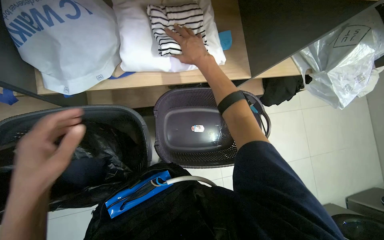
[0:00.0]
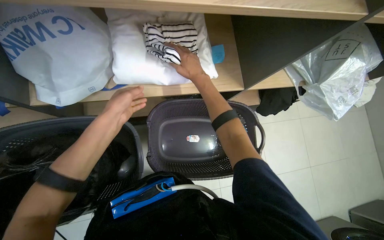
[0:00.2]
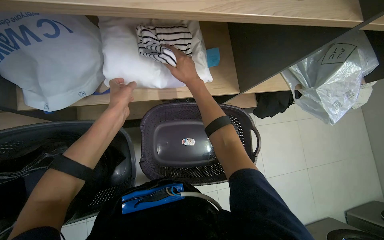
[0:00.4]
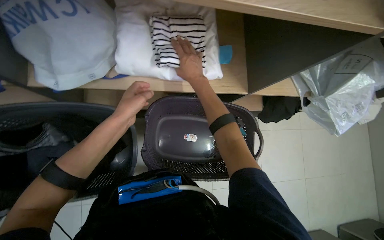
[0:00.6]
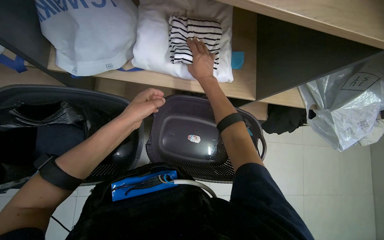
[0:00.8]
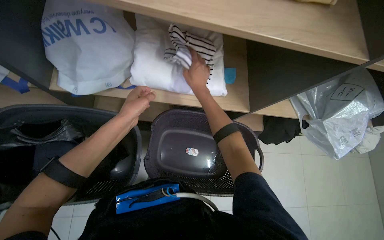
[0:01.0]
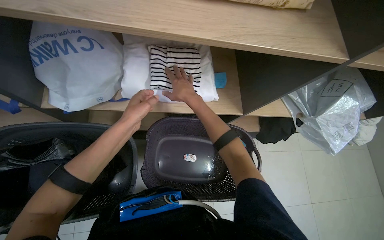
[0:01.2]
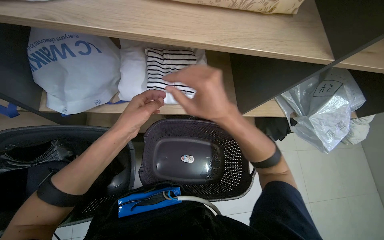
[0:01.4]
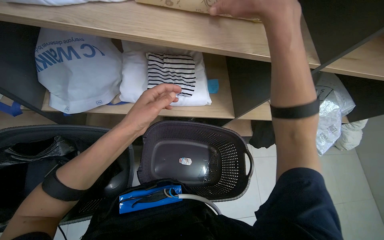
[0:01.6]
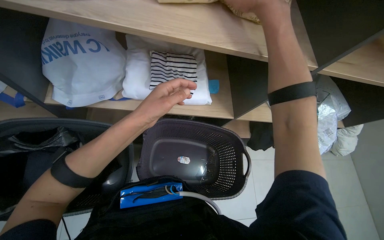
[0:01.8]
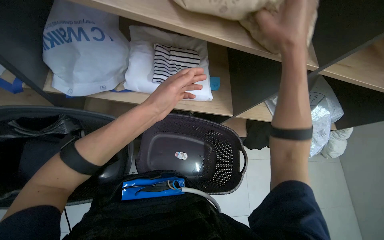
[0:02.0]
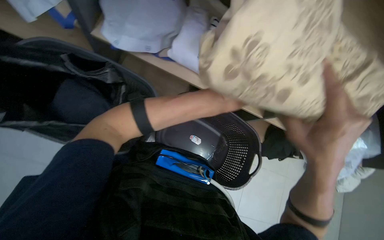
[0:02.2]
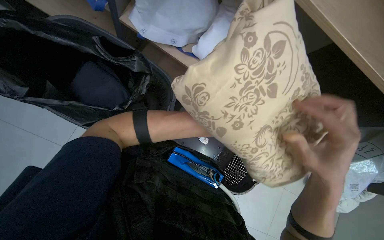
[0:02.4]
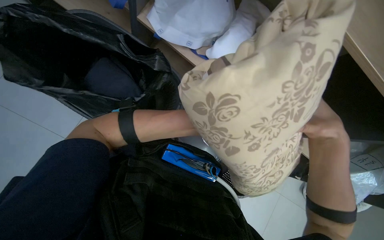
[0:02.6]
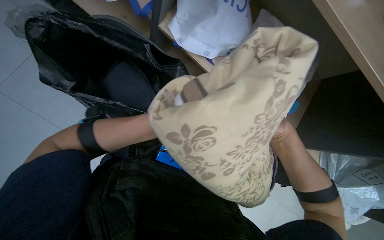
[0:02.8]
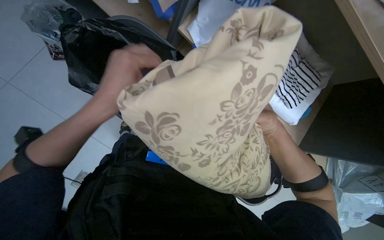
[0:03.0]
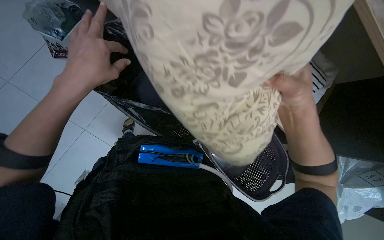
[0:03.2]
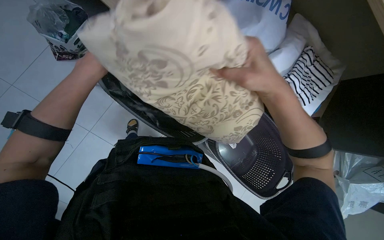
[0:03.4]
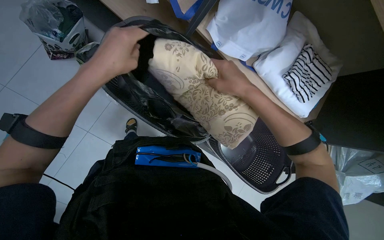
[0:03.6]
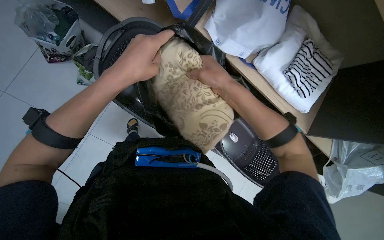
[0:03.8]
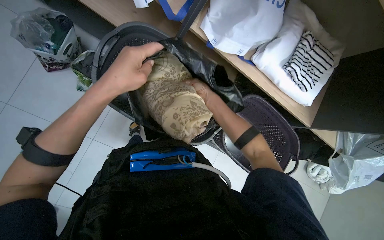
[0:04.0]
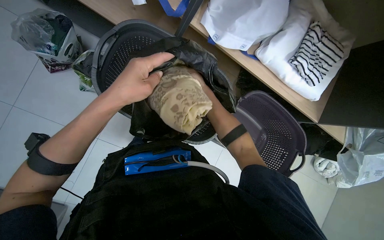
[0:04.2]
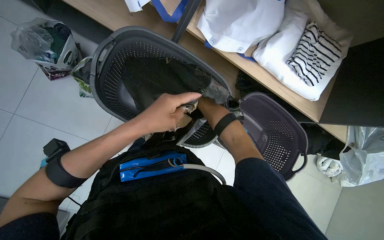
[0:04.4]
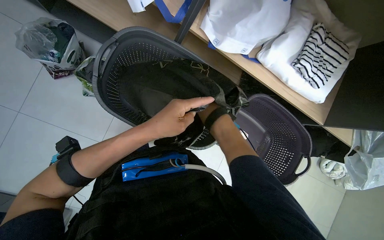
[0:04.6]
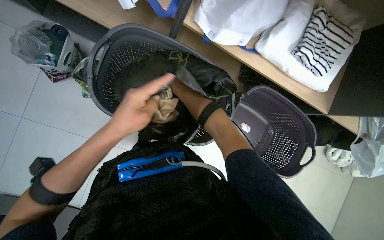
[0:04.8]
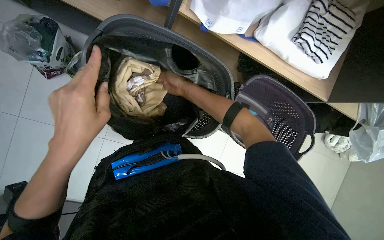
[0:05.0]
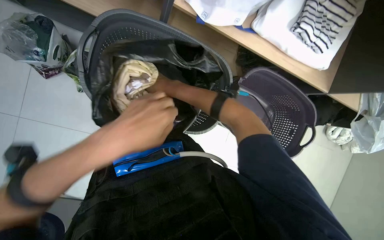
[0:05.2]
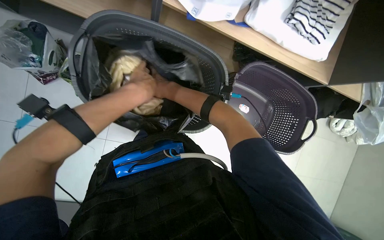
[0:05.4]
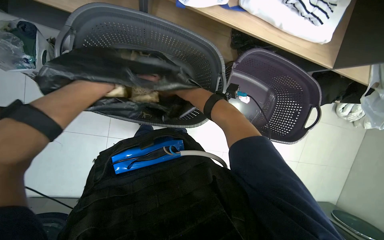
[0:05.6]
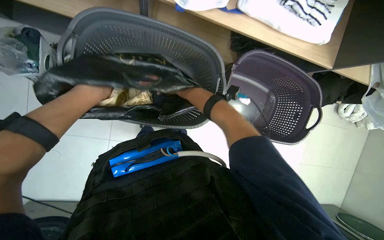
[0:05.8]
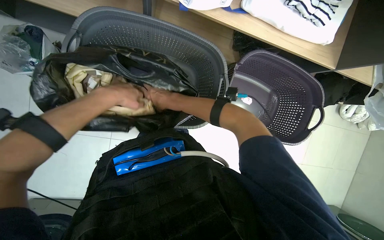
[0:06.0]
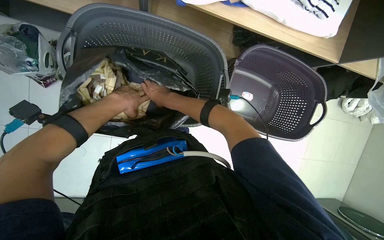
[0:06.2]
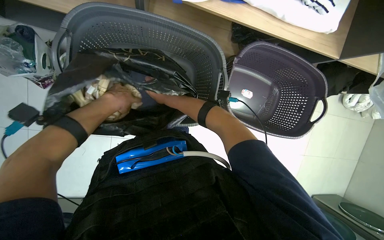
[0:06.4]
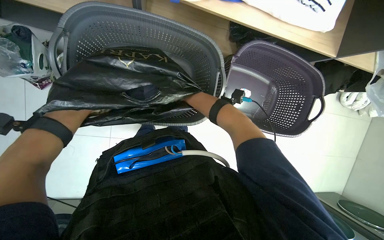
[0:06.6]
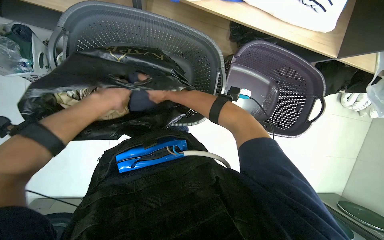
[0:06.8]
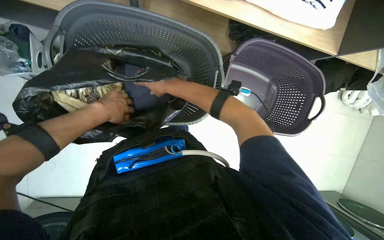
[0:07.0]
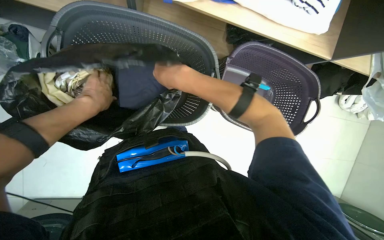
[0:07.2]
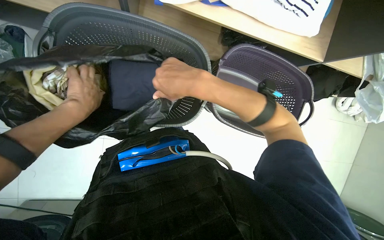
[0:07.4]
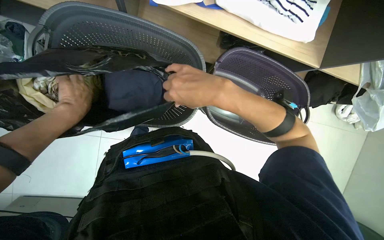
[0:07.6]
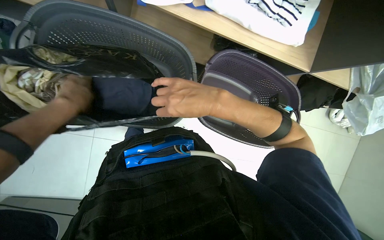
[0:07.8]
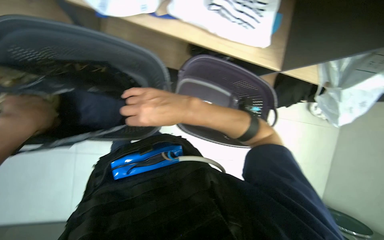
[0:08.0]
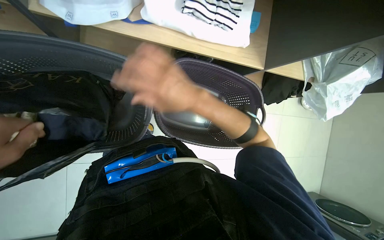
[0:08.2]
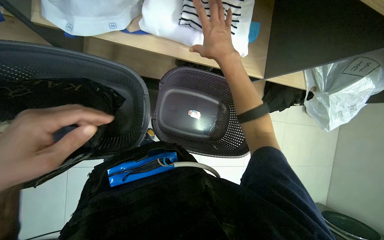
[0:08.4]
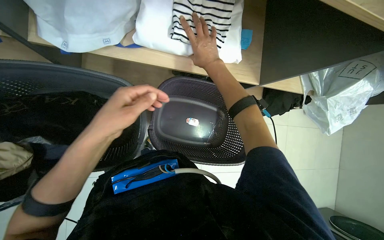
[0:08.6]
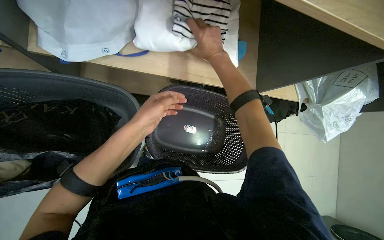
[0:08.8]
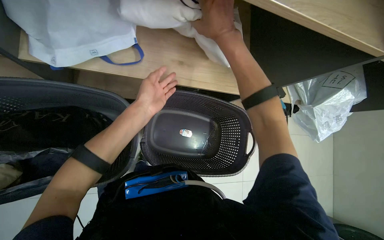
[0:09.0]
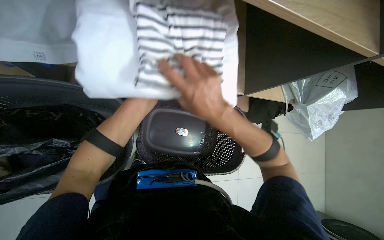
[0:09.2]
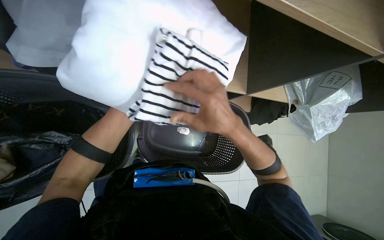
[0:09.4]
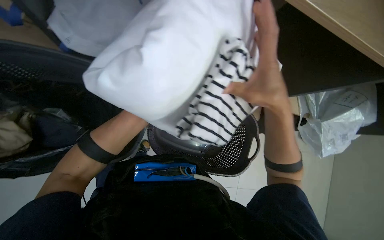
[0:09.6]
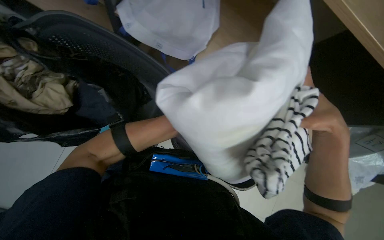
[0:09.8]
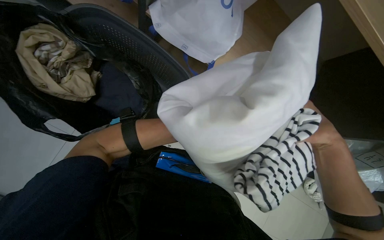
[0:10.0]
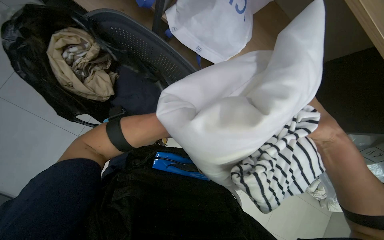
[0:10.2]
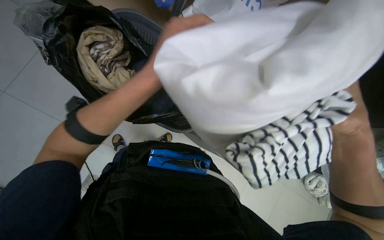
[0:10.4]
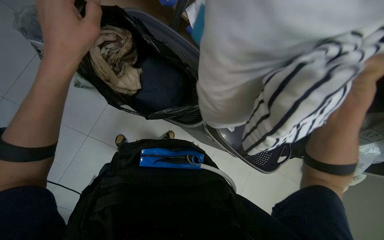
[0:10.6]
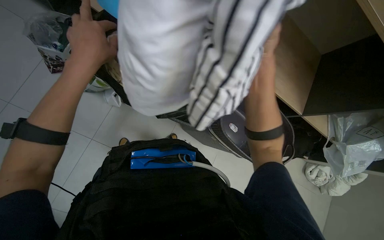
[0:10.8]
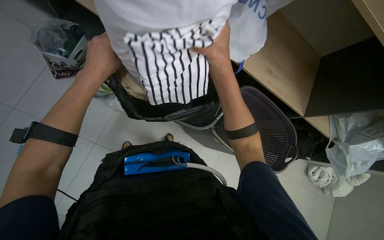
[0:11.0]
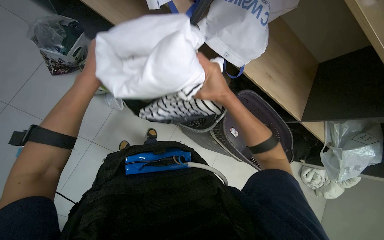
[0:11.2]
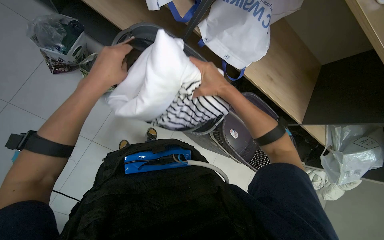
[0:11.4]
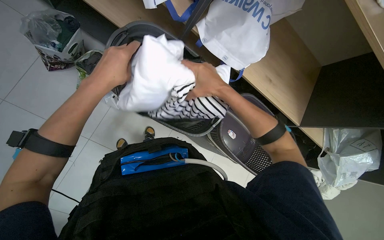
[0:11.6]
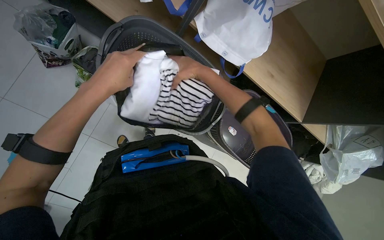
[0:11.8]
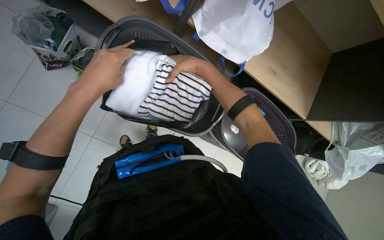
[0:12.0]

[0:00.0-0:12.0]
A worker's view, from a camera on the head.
Job: managing laundry.
The whole recording: Packing clothes into a bag. The worker transfers folded clothes from a basket and shelf into a black bag.
0:00.0 to 0:01.6: The view tilts approximately 15 degrees upward. The right hand goes approximately 30 cm nearer to the camera and to the right. Meanwhile the left hand is displaced to the right and up the picture by approximately 25 cm.
0:01.6 to 0:03.0: The scene rotates clockwise by approximately 40 degrees.
0:06.0 to 0:07.6: The right hand moves to the right and nearer to the camera, about 25 cm.
0:07.6 to 0:09.0: The right hand heads up the picture, covering about 20 cm, and reaches about 15 cm farther from the camera, then returns.
0:09.0 to 0:10.4: The scene turns some 30 degrees clockwise in the picture.
0:10.4 to 0:12.0: The left hand goes roughly 10 cm to the left.

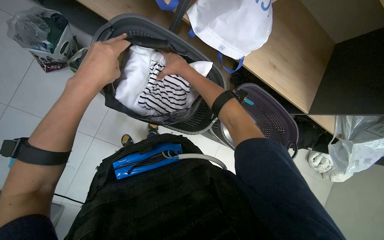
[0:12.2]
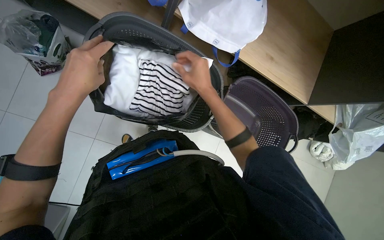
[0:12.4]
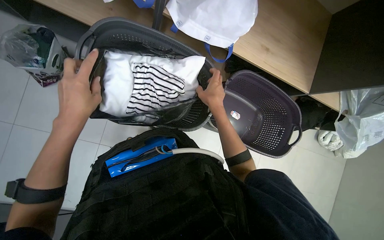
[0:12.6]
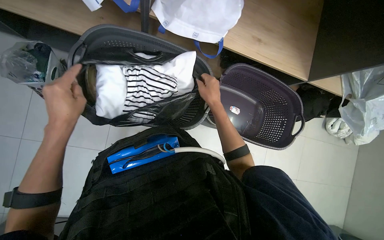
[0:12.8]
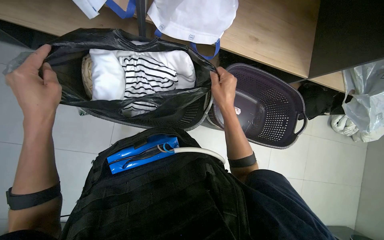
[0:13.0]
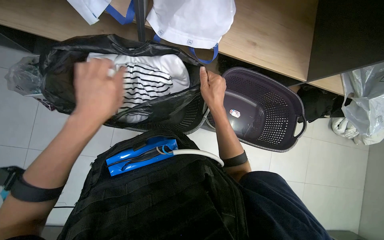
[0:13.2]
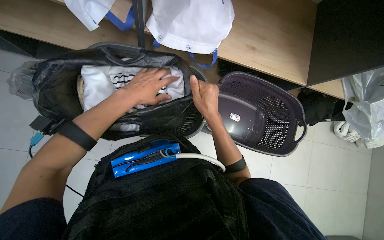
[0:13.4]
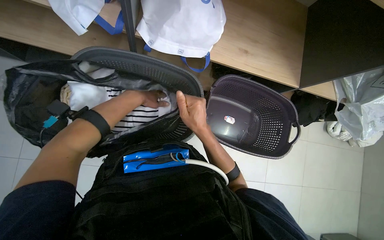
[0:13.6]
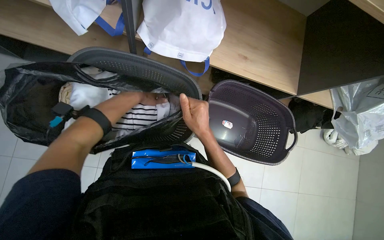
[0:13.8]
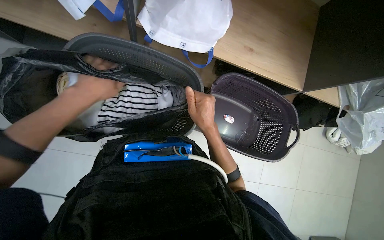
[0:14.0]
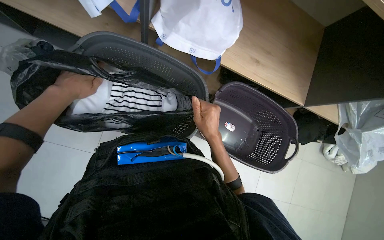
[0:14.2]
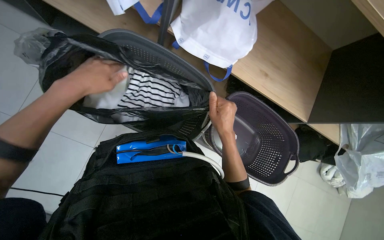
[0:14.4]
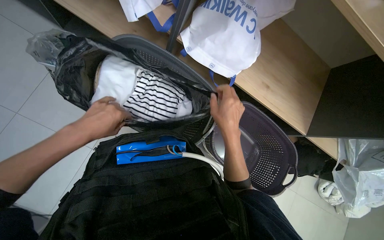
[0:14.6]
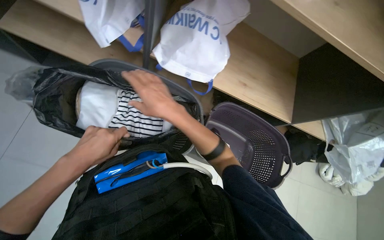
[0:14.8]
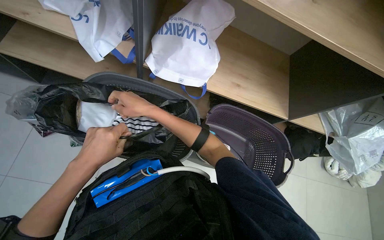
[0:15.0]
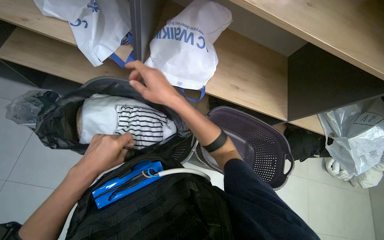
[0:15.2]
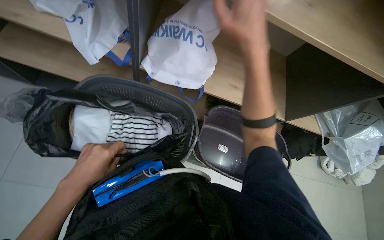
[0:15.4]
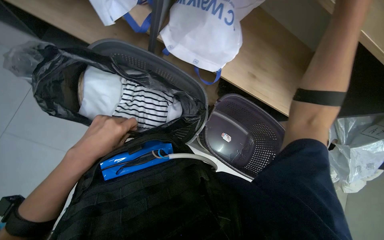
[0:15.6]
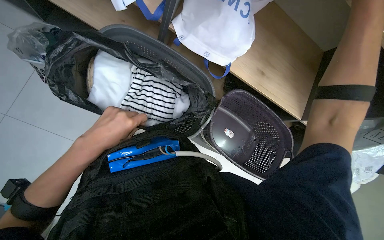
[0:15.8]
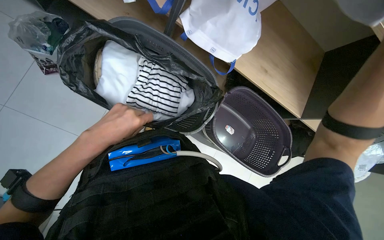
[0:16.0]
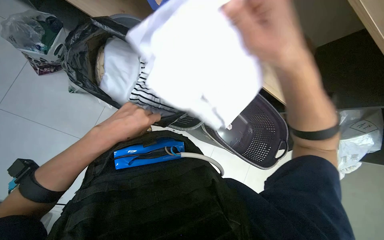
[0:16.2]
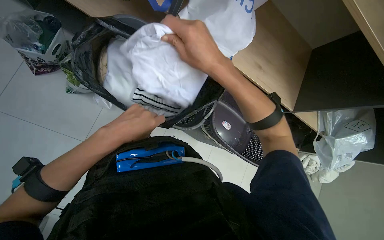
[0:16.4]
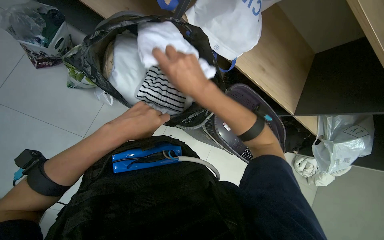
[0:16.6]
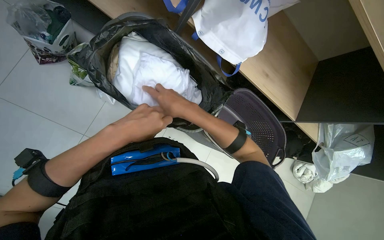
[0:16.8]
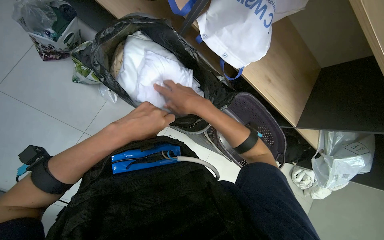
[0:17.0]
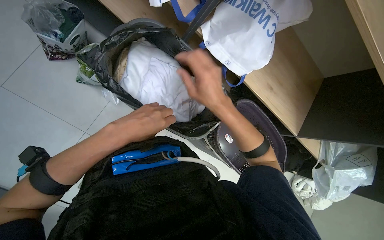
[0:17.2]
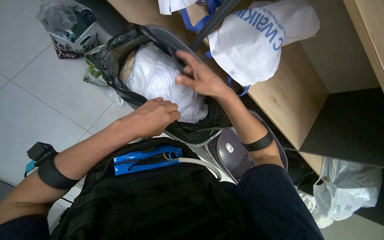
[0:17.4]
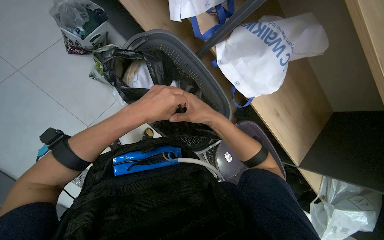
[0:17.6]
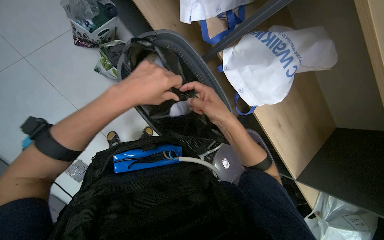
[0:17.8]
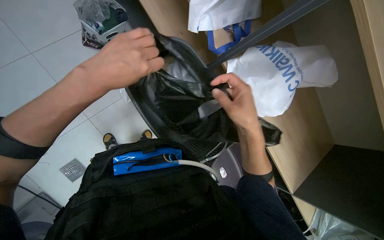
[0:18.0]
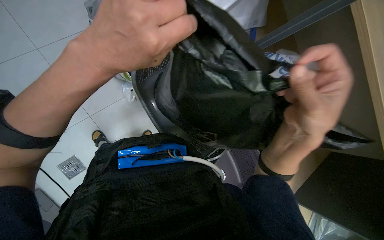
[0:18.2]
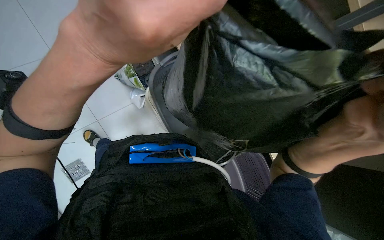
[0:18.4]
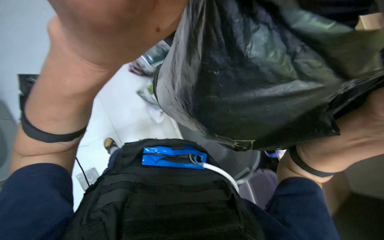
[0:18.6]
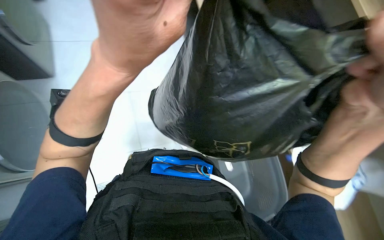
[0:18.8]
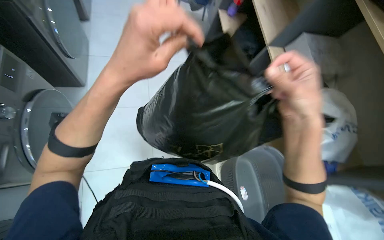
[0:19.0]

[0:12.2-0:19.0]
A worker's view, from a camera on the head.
Job: managing laundry.
The whole recording: Packing clothes into a bag. The worker transfers folded clothes from a basket and shelf into a black bag.
0:12.2 to 0:13.6: The left hand heads farther from the camera, covering approximately 25 cm. The right hand travels down the picture by roughly 15 cm.
0:13.6 to 0:15.0: The camera pitches upward, by approximately 15 degrees. The left hand heads down the picture, nearer to the camera and to the left, covering roughly 25 cm. The right hand moves up the picture and to the left, about 15 cm.
0:15.0 to 0:16.2: The right hand heads nearer to the camera and to the right, covering about 25 cm.
0:16.2 to 0:17.6: The right hand moves to the left and farther from the camera, approximately 25 cm.
0:17.6 to 0:19.0: The view tips upward by about 25 degrees. The left hand shifts some 30 cm nearer to the camera; the right hand goes approximately 20 cm nearer to the camera and to the right.
